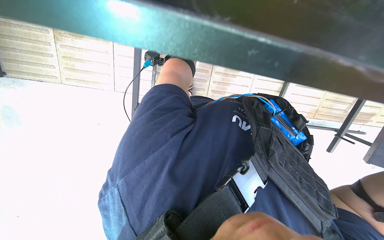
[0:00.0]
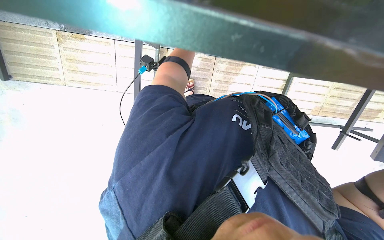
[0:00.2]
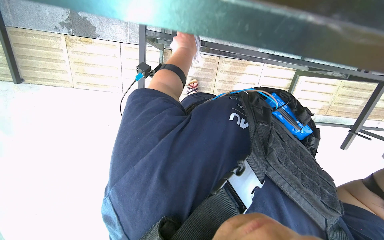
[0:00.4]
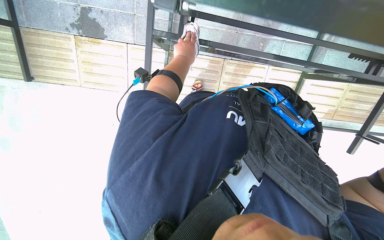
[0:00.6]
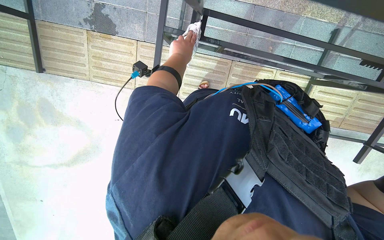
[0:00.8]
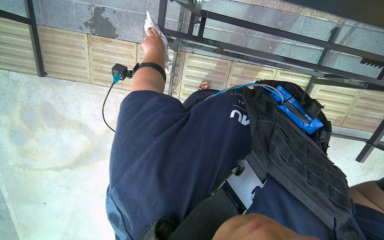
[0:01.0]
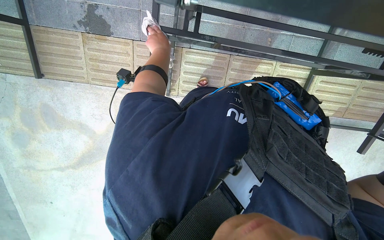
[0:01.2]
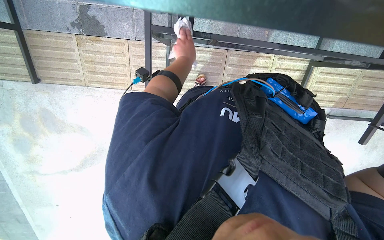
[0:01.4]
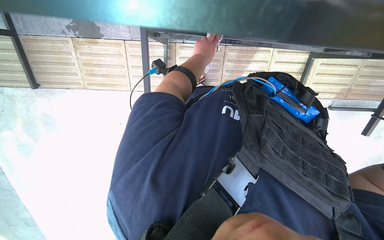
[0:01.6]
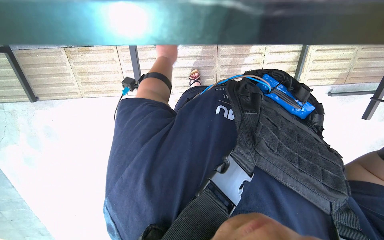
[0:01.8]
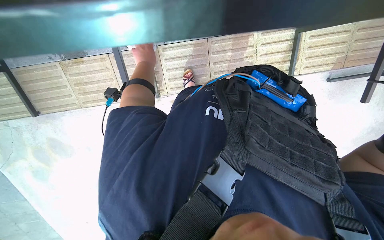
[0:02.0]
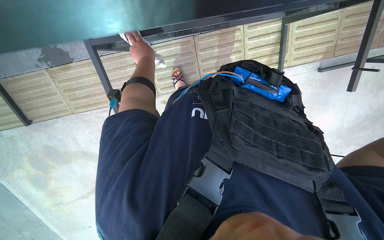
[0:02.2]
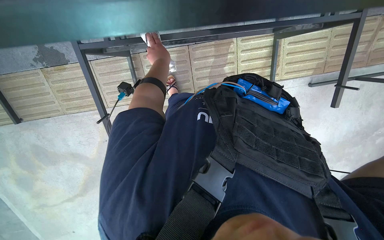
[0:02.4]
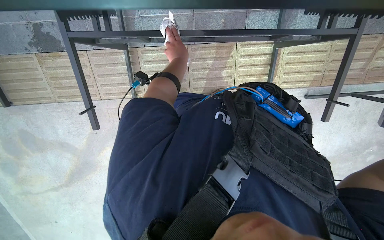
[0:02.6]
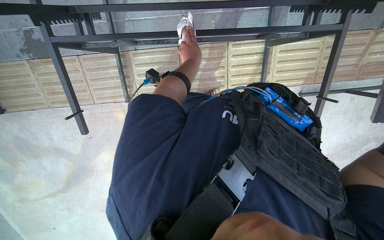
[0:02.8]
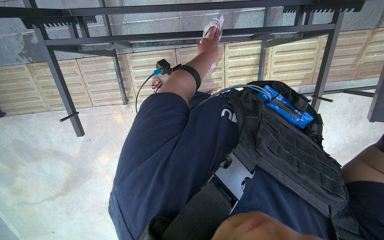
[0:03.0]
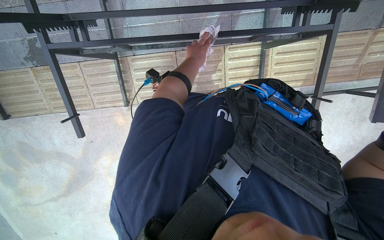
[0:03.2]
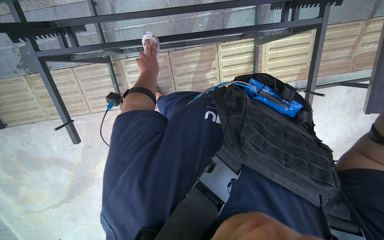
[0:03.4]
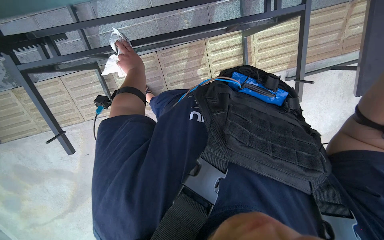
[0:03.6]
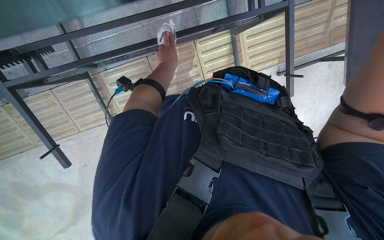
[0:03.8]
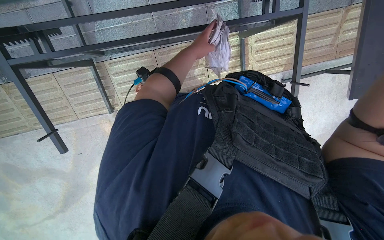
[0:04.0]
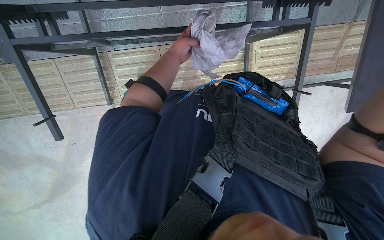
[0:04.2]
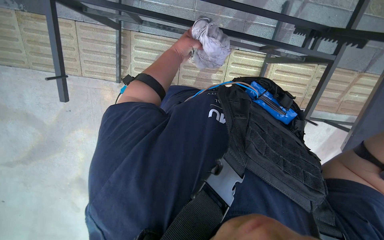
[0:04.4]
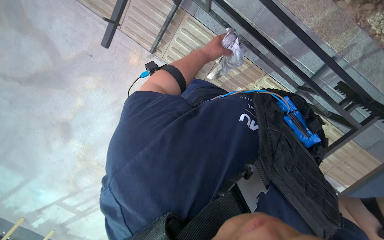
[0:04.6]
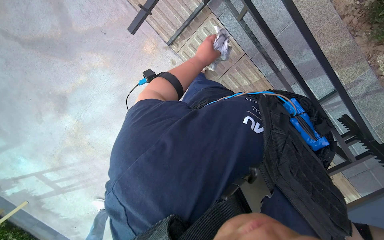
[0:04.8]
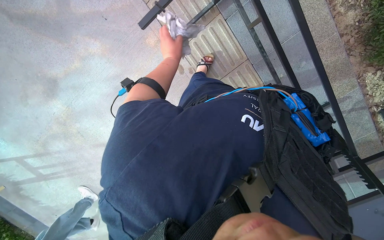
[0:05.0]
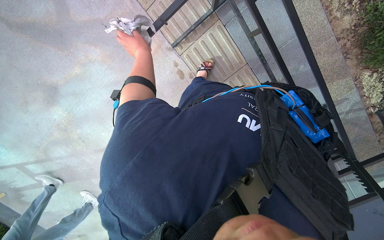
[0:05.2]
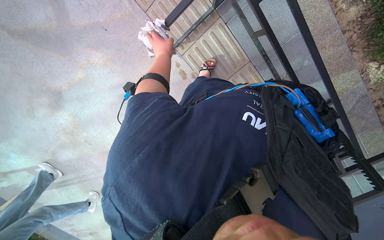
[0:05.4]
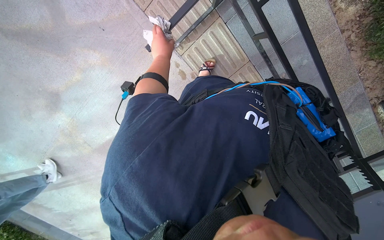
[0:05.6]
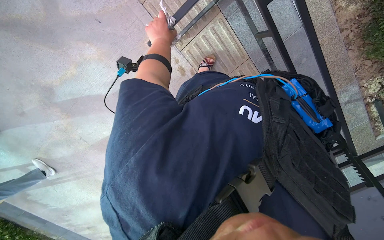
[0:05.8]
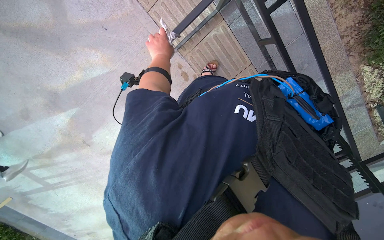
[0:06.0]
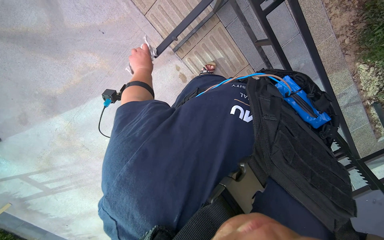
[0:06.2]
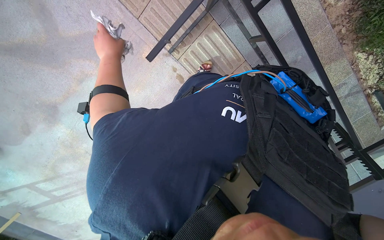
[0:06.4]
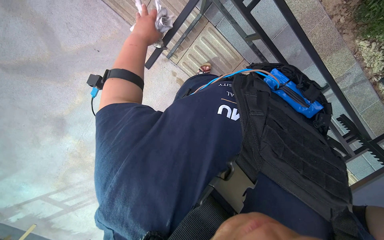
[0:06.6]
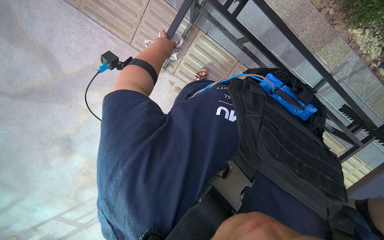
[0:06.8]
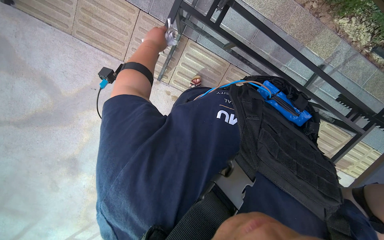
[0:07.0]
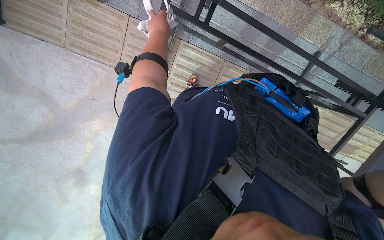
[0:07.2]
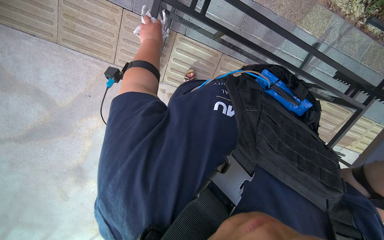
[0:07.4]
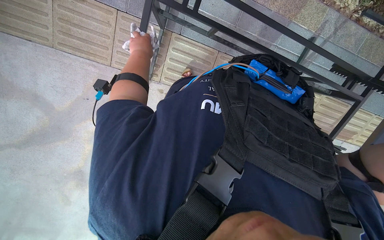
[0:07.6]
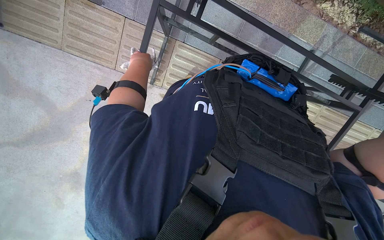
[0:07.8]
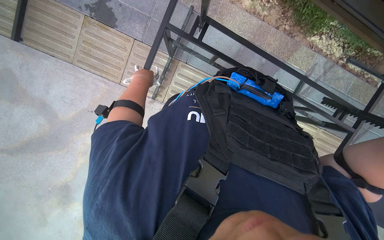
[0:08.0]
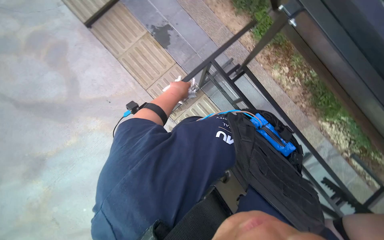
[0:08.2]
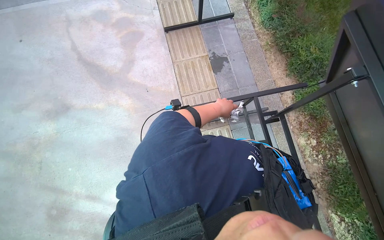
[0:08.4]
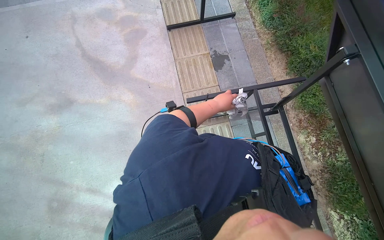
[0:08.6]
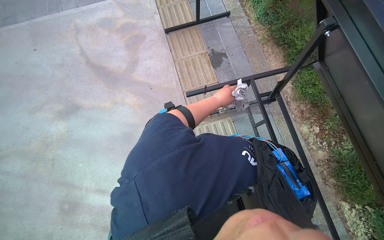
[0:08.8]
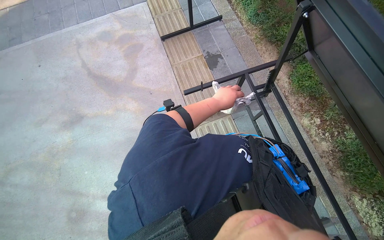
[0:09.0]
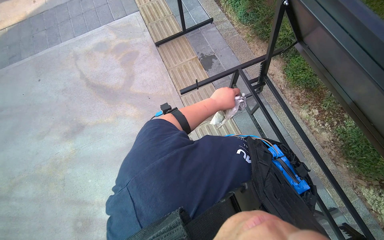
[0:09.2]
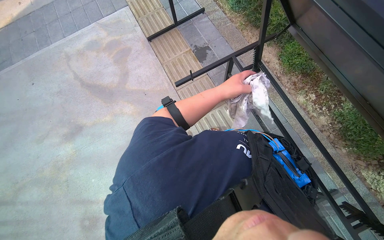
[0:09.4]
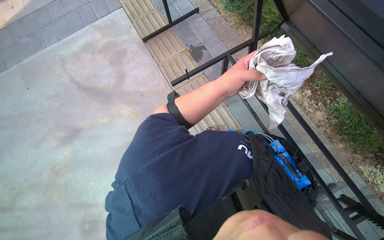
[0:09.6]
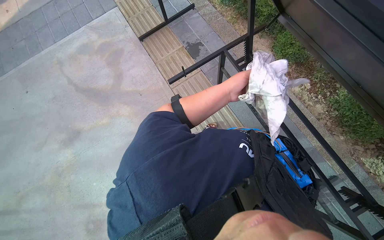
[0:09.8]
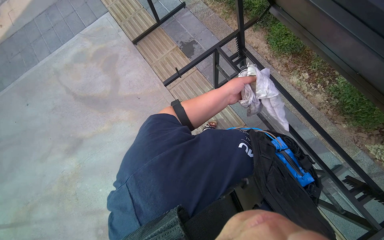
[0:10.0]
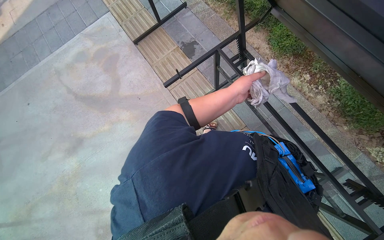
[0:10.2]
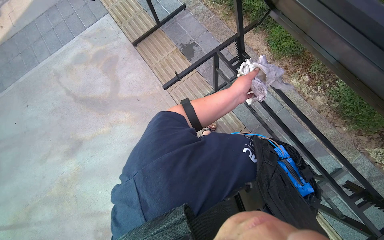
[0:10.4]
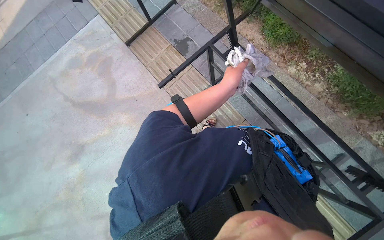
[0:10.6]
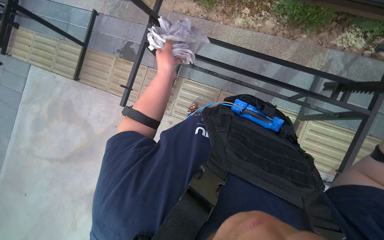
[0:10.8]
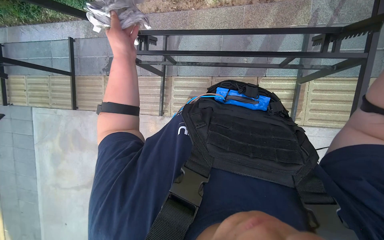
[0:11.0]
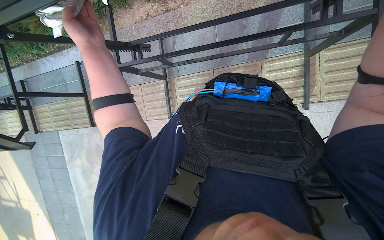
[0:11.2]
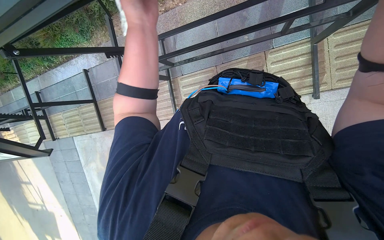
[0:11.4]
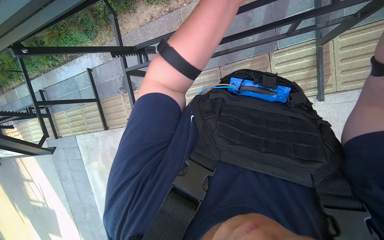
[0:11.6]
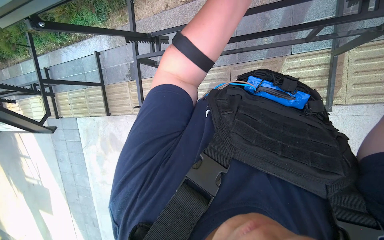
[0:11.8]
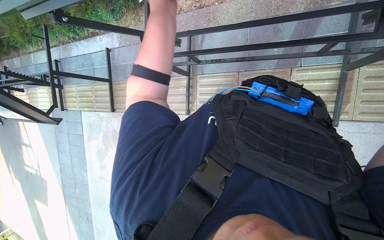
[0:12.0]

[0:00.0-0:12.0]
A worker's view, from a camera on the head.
Job: wiping surfaces.
The whole recording: Wiping underside and frame of table. The worker wipes the underside and frame of the outdoor table with a cloth.
0:01.6 to 0:03.0: The left hand reaches some 10 cm to the left, then returns.
0:04.4 to 0:06.0: Everything in view rotates about 45 degrees clockwise.
0:06.0 to 0:07.6: The scene turns roughly 30 degrees counterclockwise in the picture. The left hand travels nearer to the camera by roughly 15 cm, and reaches about 10 cm to the left, then returns.
0:07.6 to 0:09.0: The wearer looks some 40 degrees further upward. The scene turns approximately 50 degrees clockwise in the picture.
0:09.0 to 0:10.4: The left hand shifts some 15 cm to the right.
0:10.4 to 0:12.0: The scene rotates counterclockwise by roughly 50 degrees.

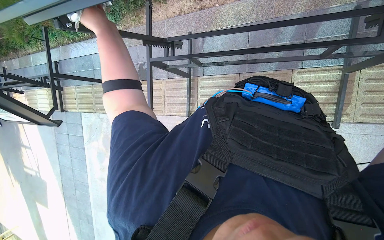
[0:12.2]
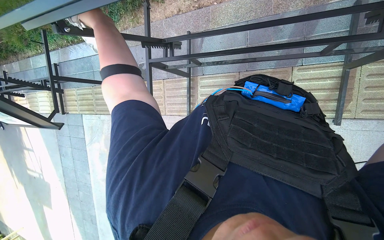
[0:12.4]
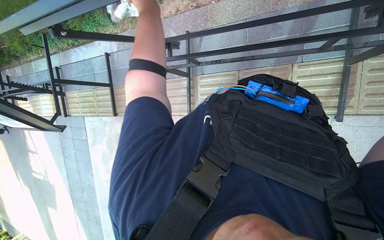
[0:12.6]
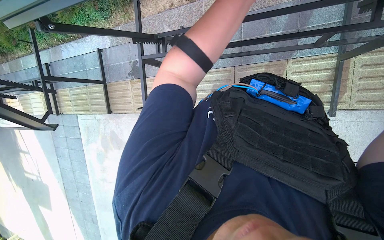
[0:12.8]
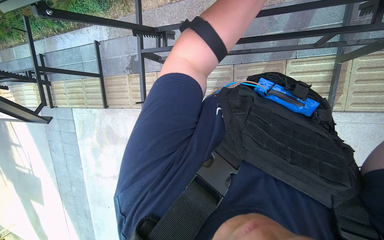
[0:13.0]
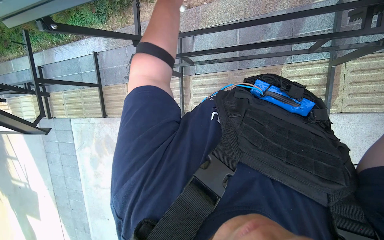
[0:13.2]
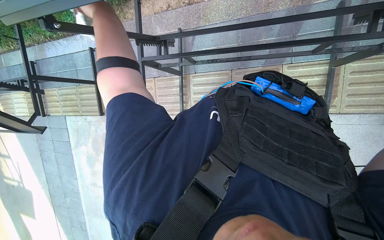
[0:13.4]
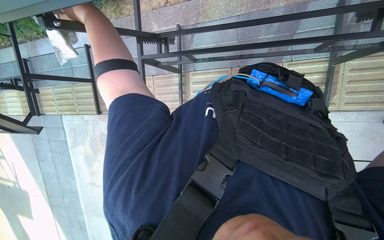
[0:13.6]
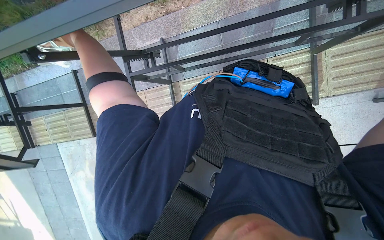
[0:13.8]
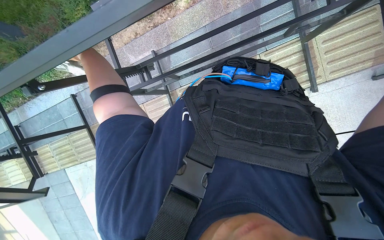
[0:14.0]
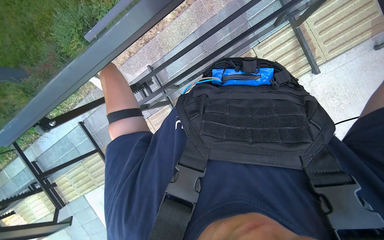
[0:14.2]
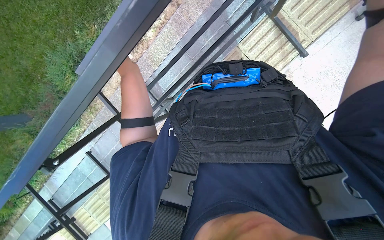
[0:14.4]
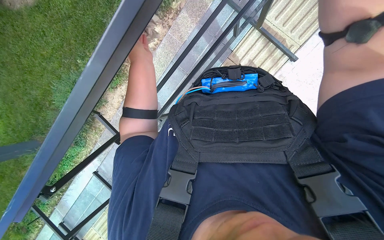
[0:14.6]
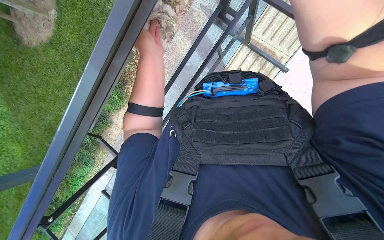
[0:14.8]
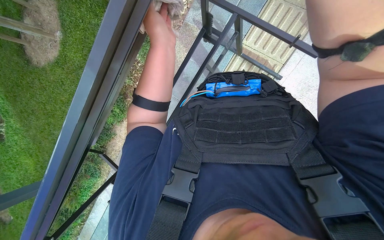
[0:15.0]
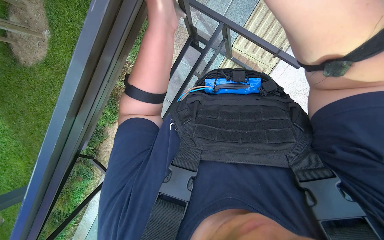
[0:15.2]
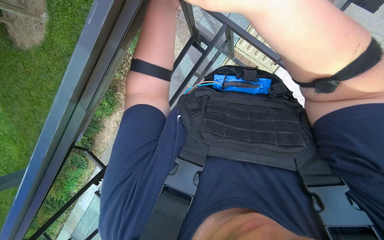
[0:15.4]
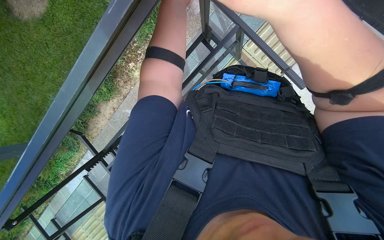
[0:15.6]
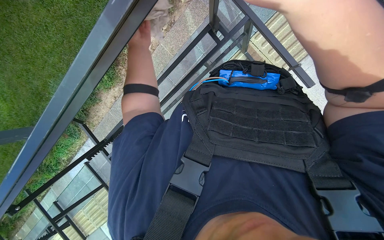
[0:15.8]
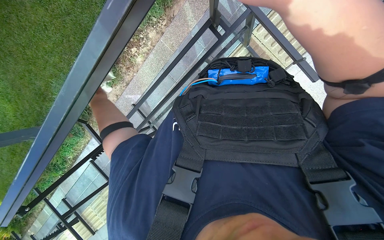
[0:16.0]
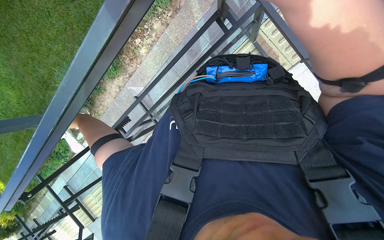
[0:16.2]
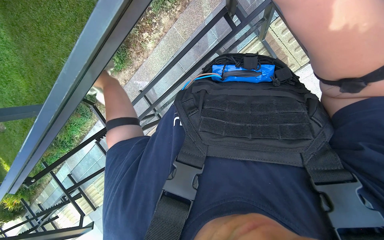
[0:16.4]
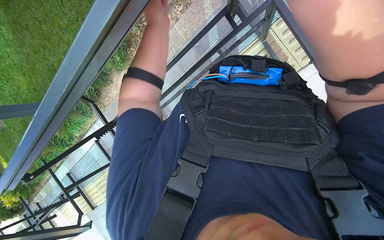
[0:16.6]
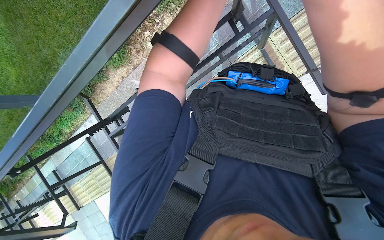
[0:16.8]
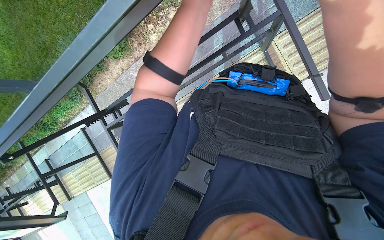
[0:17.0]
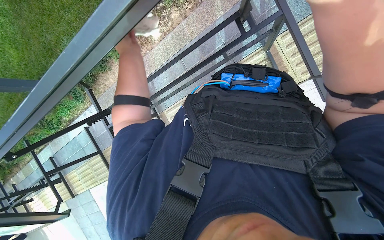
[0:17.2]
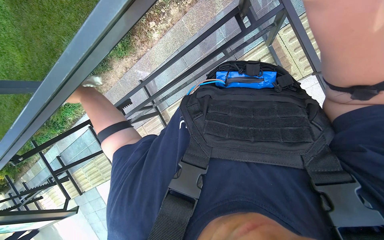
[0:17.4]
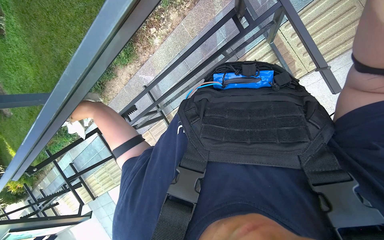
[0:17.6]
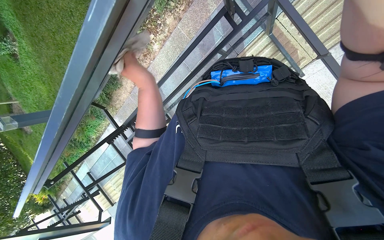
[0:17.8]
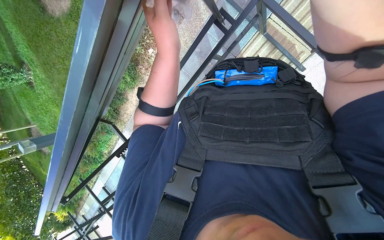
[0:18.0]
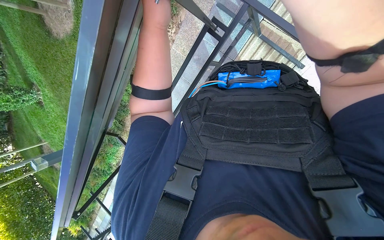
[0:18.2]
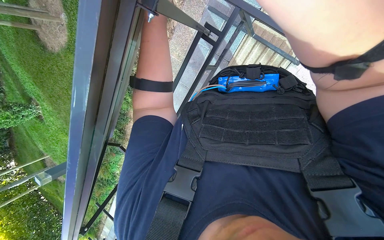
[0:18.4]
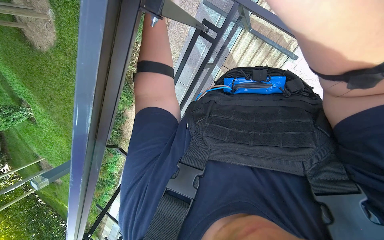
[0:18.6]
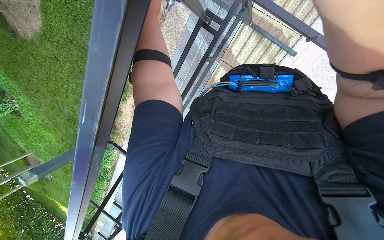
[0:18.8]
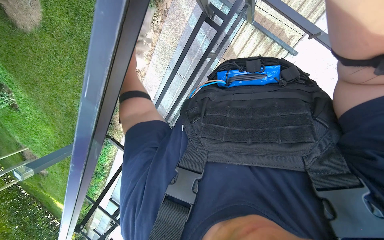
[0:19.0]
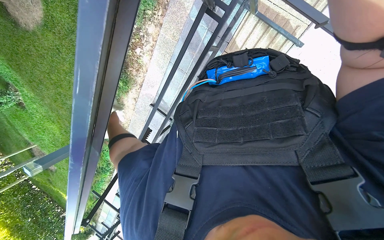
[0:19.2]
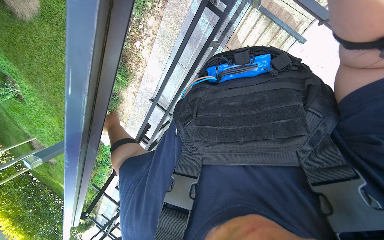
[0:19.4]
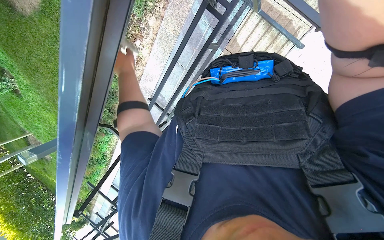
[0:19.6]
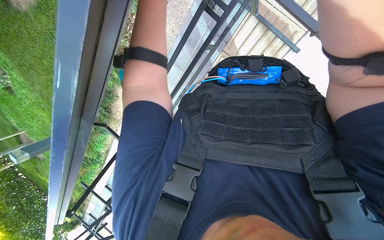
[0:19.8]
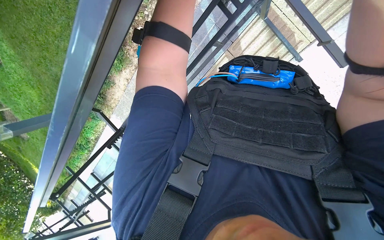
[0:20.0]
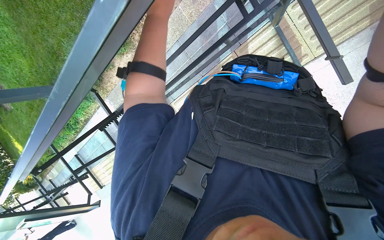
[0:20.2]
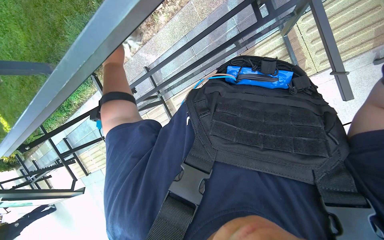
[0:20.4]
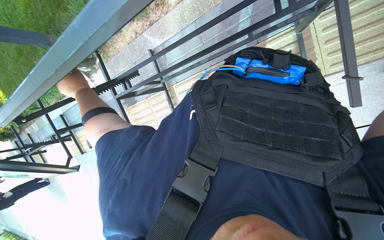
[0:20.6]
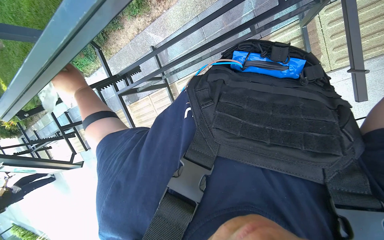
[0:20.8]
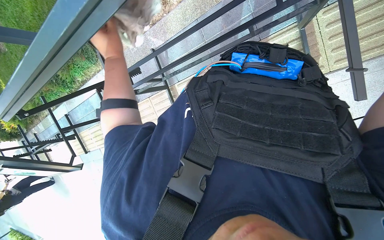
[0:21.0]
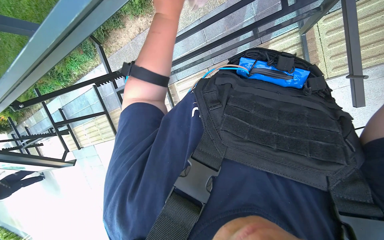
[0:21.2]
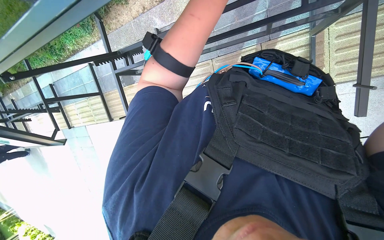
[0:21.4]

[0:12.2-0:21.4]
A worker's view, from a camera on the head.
Job: wiping surfaces.
The whole recording: Wiping underside and frame of table. The worker wipes the underside and frame of the outdoor table with a cloth.
0:13.8 to 0:15.2: The wearer looks some 20 degrees further upward. Everything in view rotates about 45 degrees counterclockwise.
0:19.8 to 0:21.4: The scene turns some 35 degrees clockwise in the picture.
